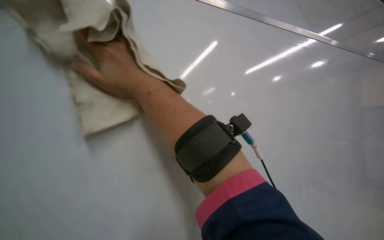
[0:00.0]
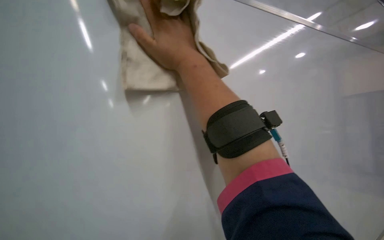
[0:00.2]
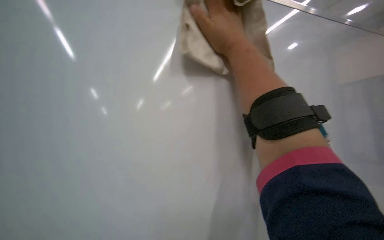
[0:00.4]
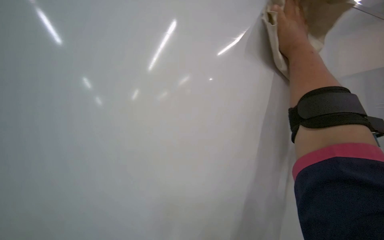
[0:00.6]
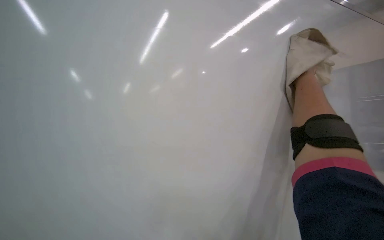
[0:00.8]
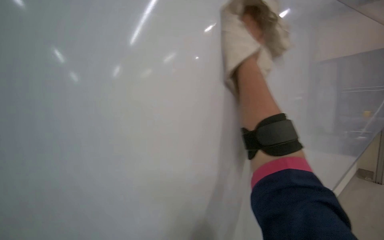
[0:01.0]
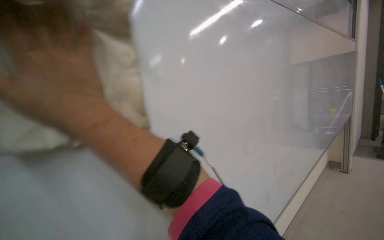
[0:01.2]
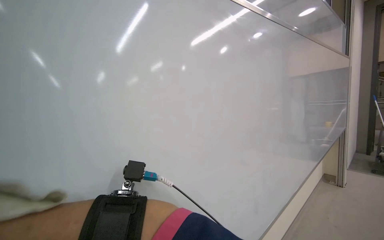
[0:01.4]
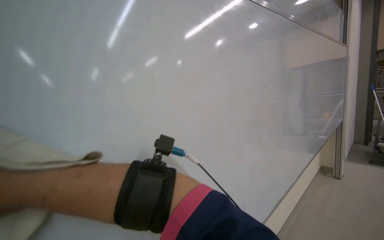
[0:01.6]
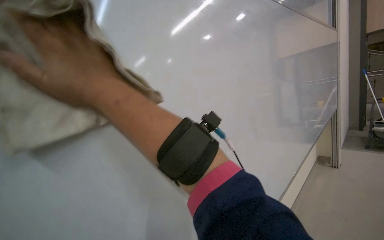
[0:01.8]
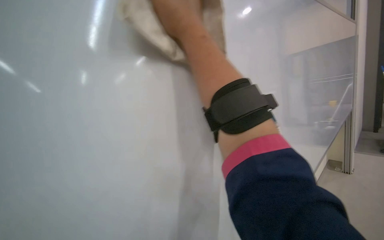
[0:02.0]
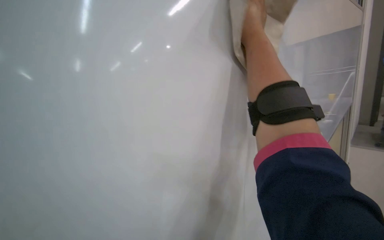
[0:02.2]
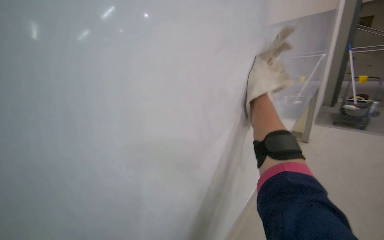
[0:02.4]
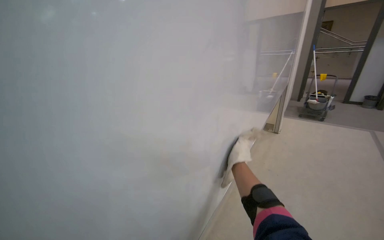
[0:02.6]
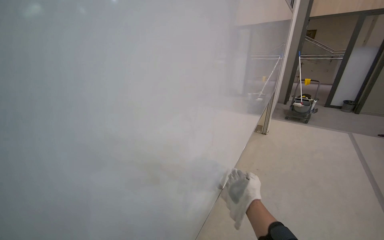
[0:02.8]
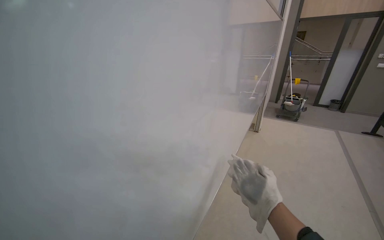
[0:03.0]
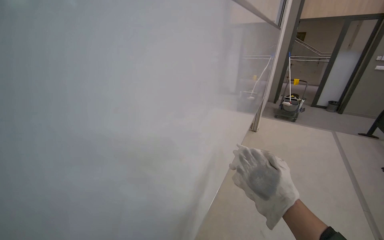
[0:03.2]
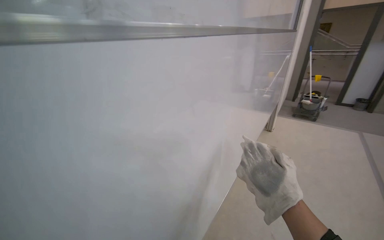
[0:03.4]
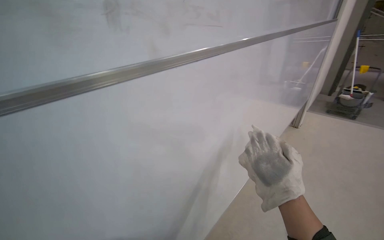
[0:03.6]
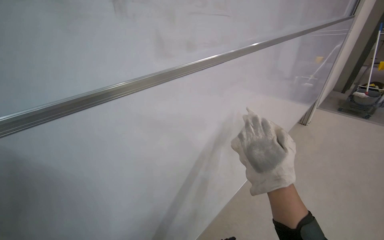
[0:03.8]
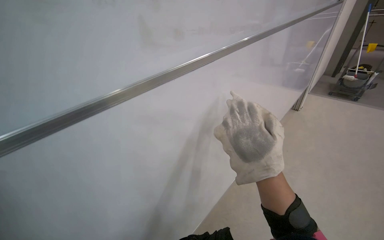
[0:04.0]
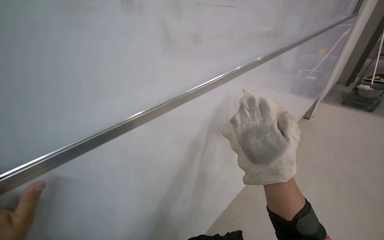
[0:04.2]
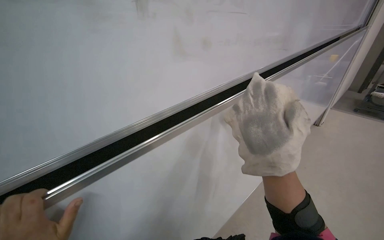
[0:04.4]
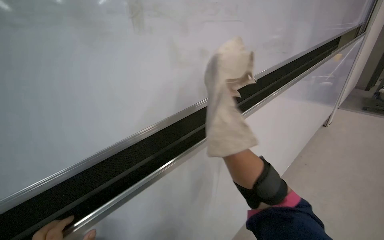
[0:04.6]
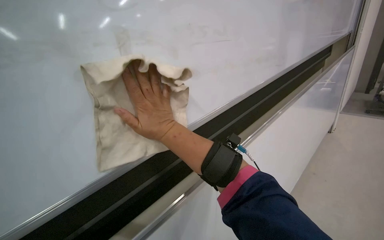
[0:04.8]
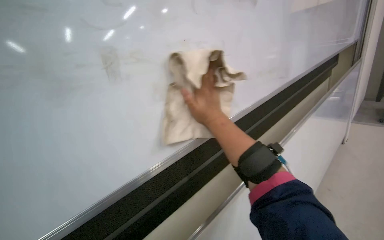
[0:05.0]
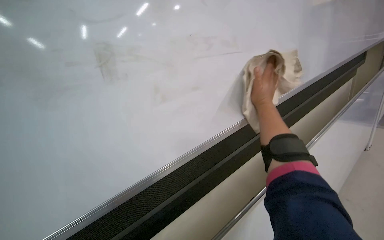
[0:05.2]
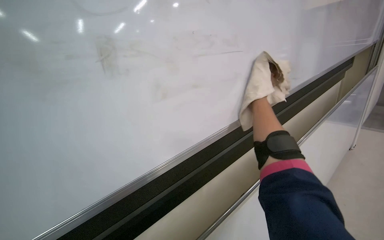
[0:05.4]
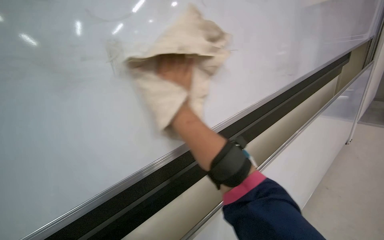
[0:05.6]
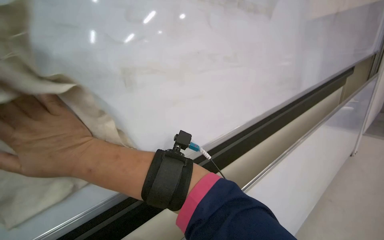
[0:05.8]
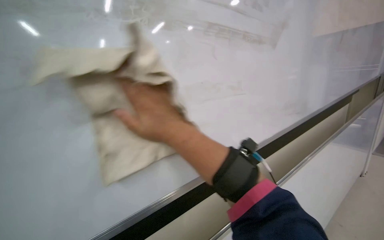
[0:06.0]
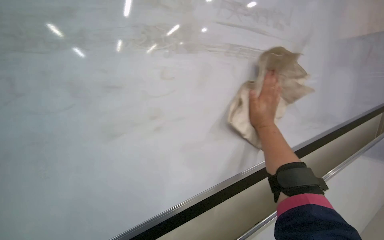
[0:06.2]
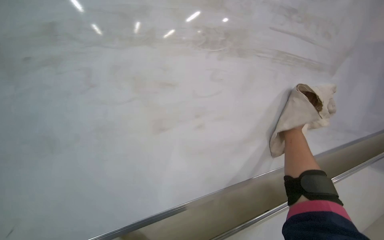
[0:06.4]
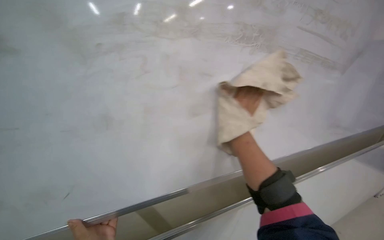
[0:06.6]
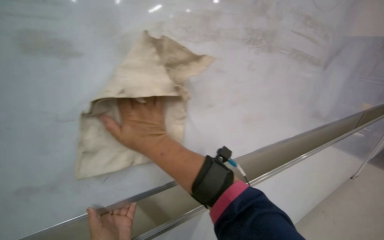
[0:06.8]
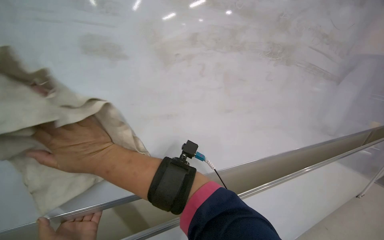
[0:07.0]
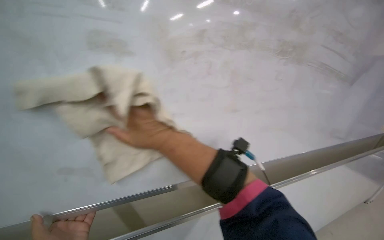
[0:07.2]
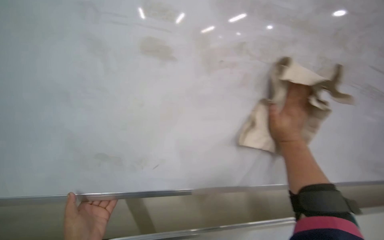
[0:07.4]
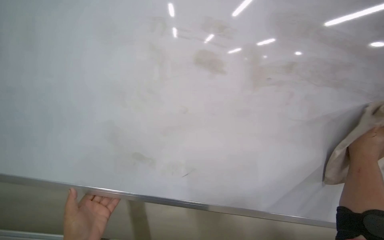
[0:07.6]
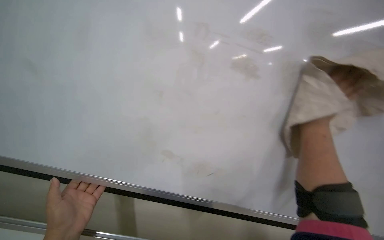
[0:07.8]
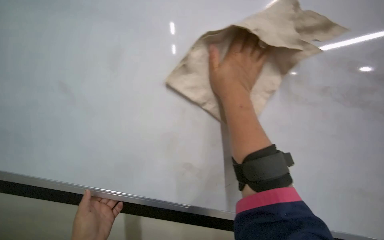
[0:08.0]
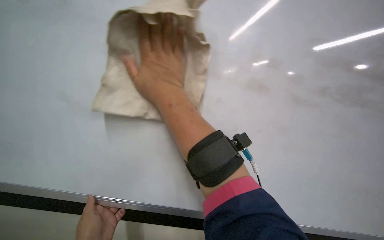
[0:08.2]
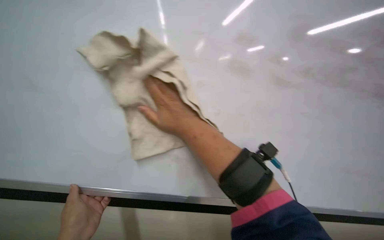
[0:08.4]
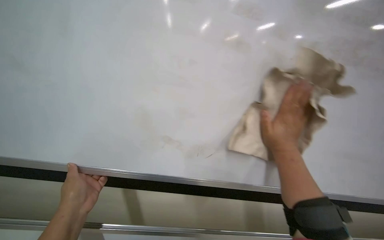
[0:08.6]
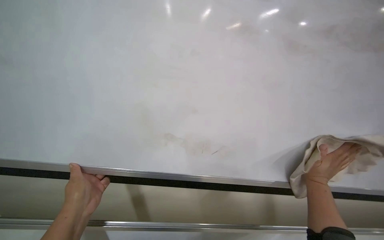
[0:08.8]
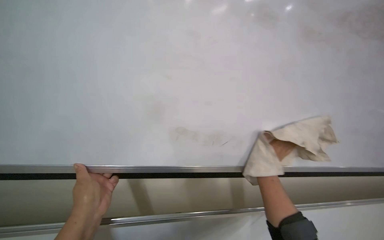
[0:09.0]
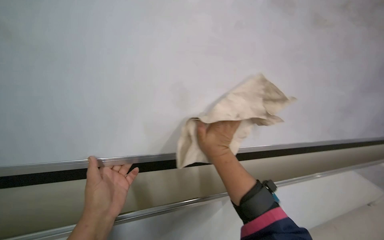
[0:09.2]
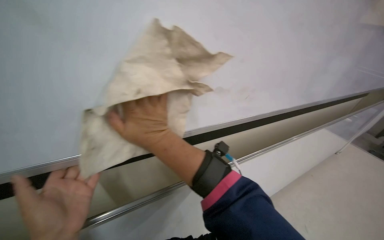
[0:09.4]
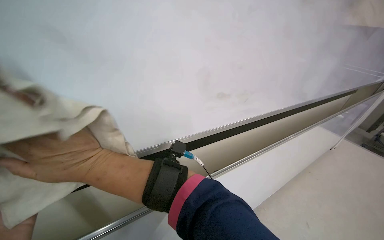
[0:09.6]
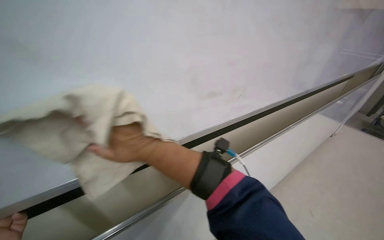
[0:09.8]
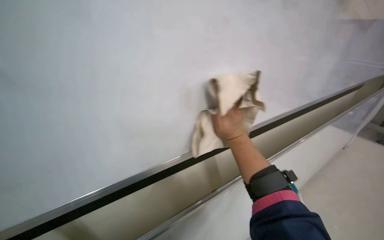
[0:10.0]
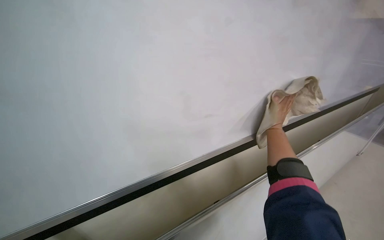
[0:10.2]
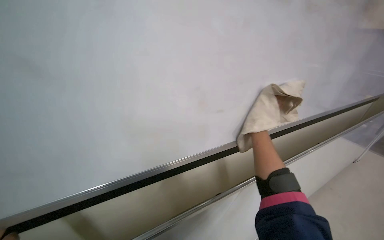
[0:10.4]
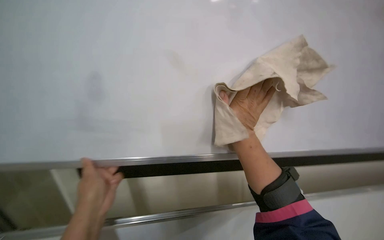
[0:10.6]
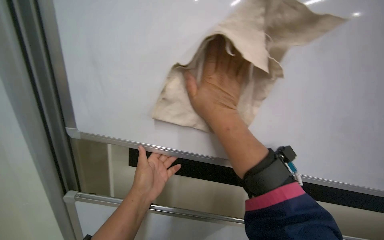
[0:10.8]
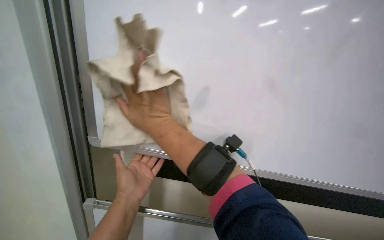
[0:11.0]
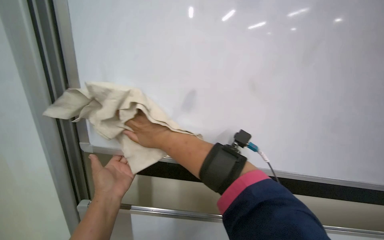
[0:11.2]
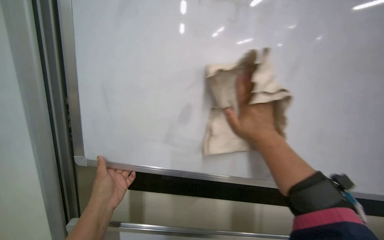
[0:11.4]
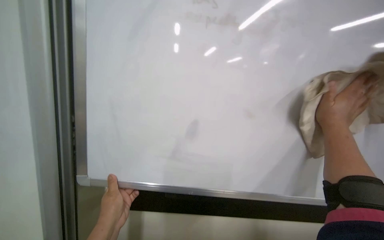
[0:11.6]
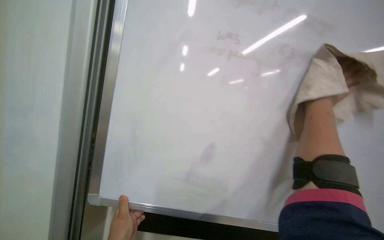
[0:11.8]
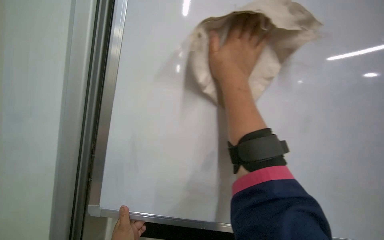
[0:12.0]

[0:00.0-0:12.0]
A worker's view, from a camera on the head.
Job: wiping surfaces.
The whole recording: Cleaning whiteboard. The worker prepares cleaning supplies and wipes the whiteboard with a cloth and cleaner.
0:00.0 to 0:01.6: The wearer's head swings approximately 40 degrees to the left.
0:01.6 to 0:03.0: The view swings about 20 degrees to the right. The view tips downward by approximately 15 degrees.
0:03.0 to 0:04.4: The view swings some 20 degrees to the left. The right hand is displaced nearer to the camera by roughly 10 cm.
0:04.4 to 0:06.0: The view tips upward by some 15 degrees.
0:06.0 to 0:07.6: The right hand goes left and right, some 60 cm each way, reversing 2 times.
0:07.6 to 0:09.0: The view pans to the left by some 20 degrees. The view tilts some 15 degrees downward. The scene rotates counterclockwise by approximately 30 degrees.
0:09.0 to 0:10.4: The right hand is displaced farther from the camera by approximately 20 cm, and goes to the left and returns, approximately 30 cm each way.
0:10.4 to 0:12.0: The right hand goes left and right, some 50 cm each way, reversing 2 times.

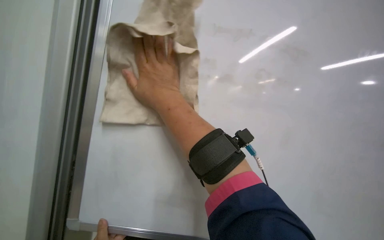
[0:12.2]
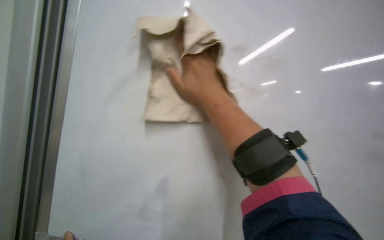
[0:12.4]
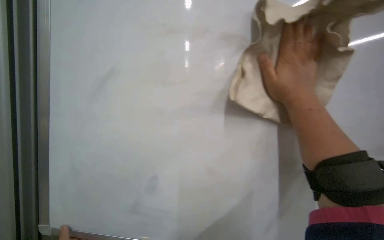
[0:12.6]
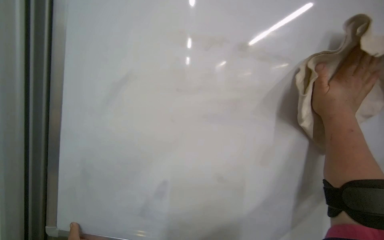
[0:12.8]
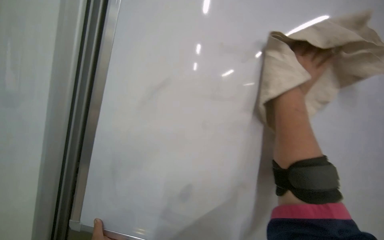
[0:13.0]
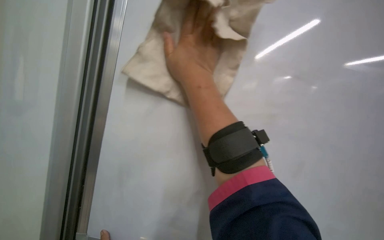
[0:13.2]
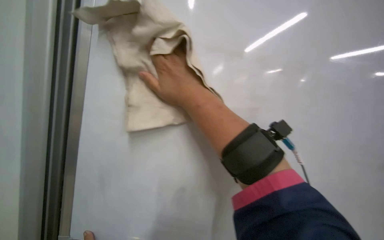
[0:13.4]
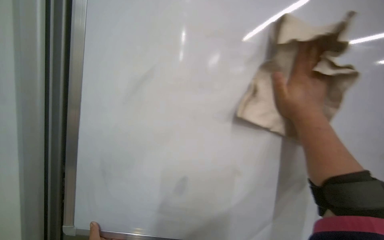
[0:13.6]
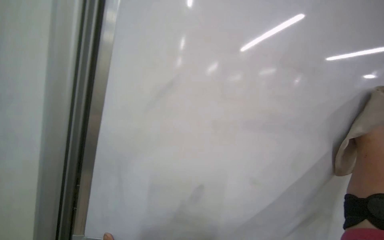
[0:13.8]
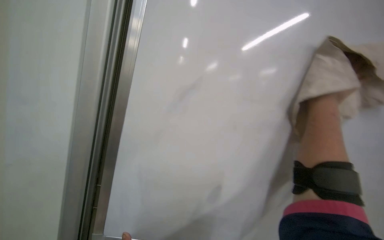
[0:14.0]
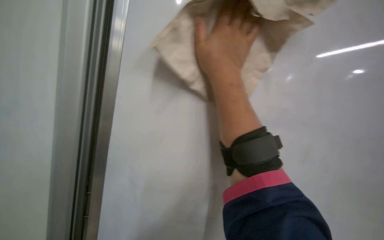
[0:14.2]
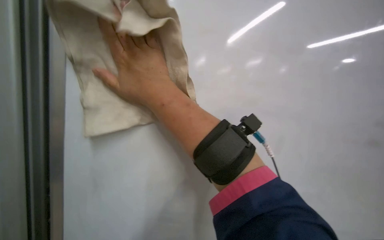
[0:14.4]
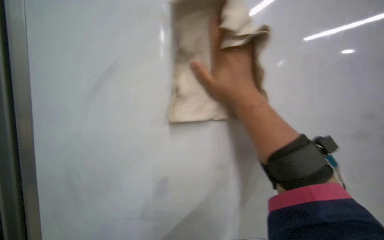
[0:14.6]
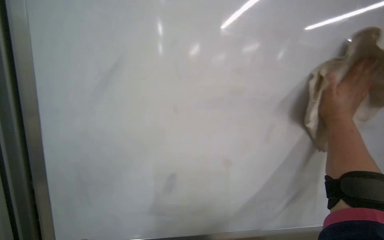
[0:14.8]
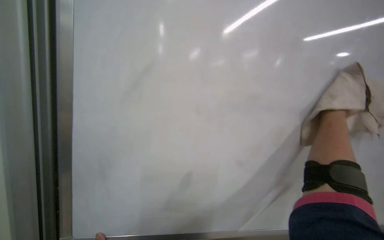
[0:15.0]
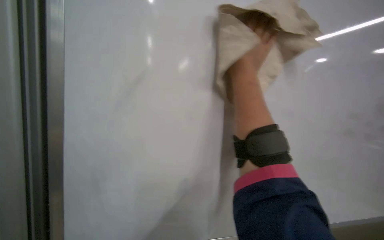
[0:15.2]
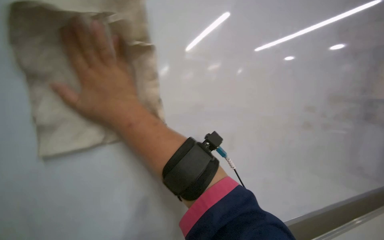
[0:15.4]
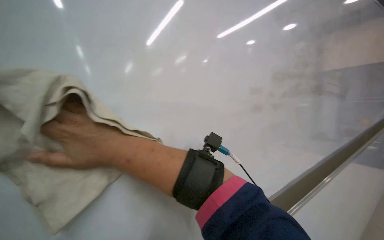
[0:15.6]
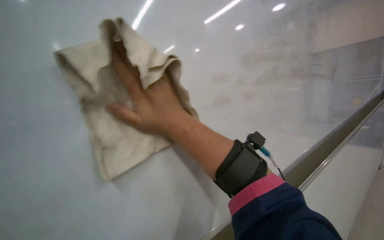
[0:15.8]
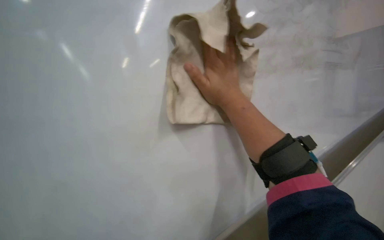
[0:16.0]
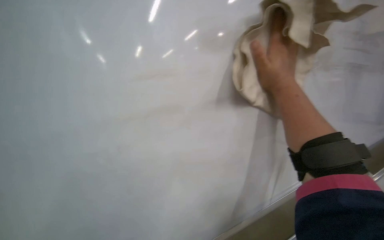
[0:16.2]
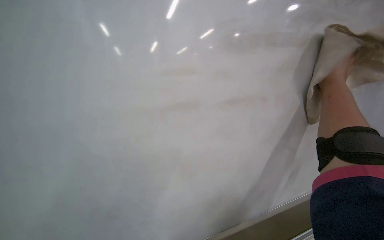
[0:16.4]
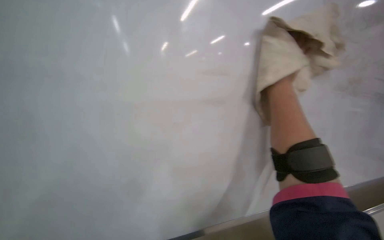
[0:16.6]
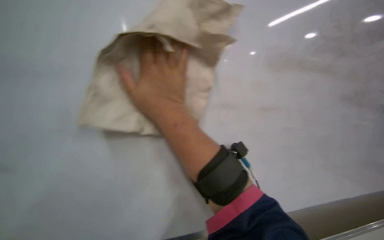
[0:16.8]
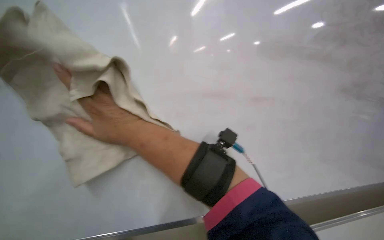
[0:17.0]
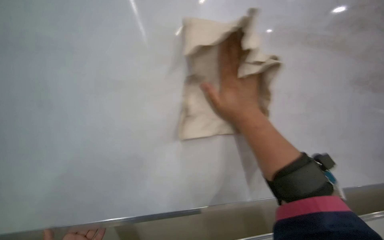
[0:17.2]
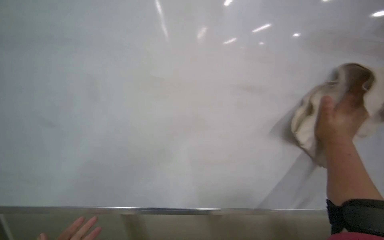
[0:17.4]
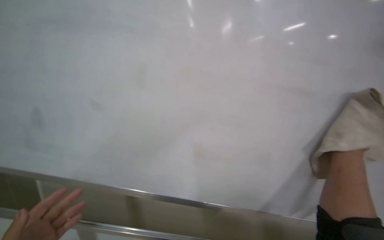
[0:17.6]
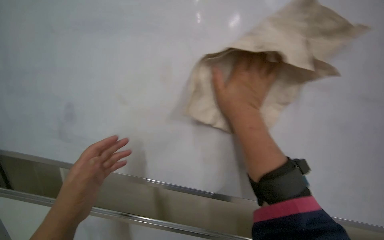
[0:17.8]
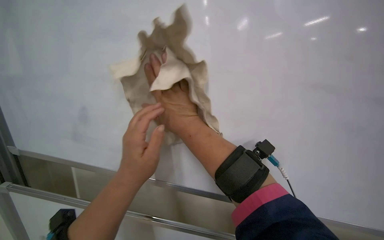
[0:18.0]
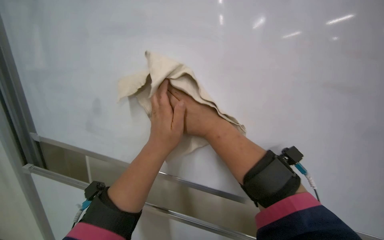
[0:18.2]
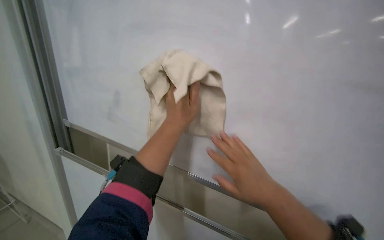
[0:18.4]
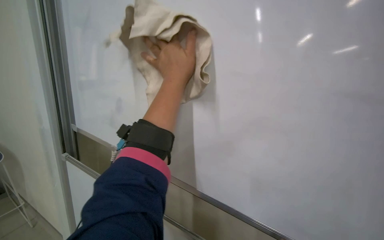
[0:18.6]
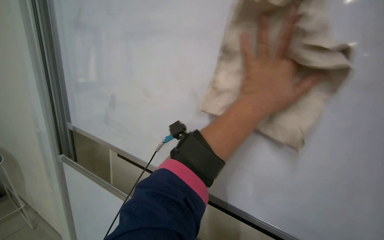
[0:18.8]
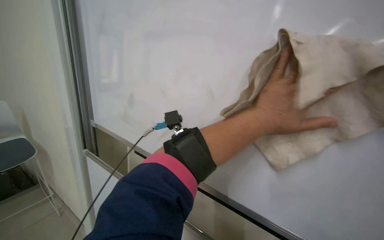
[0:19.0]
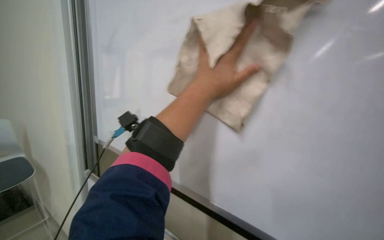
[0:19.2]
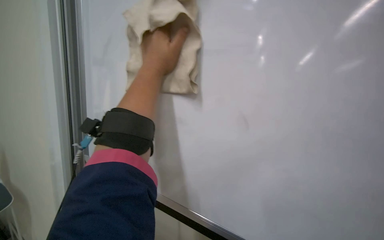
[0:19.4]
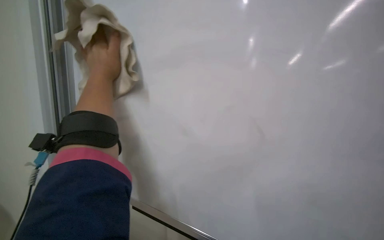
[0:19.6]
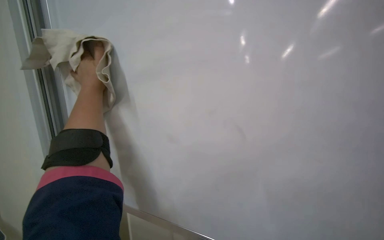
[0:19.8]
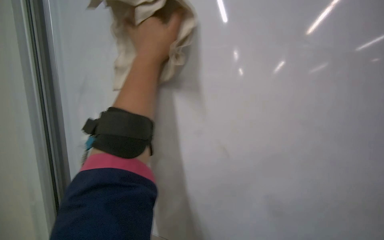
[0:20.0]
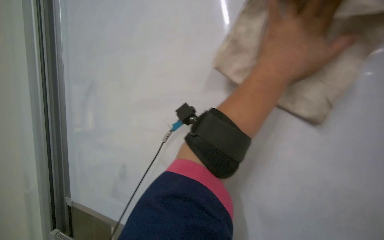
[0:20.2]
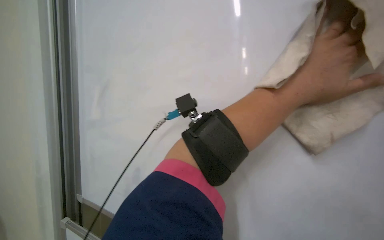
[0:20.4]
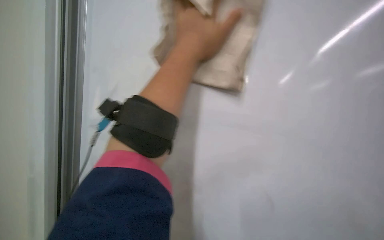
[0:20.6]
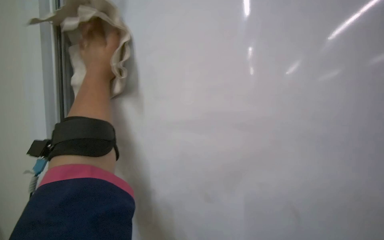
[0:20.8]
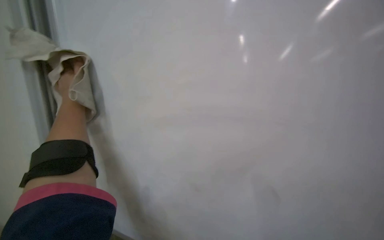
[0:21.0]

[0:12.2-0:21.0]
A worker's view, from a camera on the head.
Job: wiping surfaces.
The whole recording: Cleaning whiteboard. The worker prepares cleaning supplies and wipes the whiteboard with a cloth and cleaner.
0:12.2 to 0:13.6: The right hand moves left and right over approximately 40 cm, changing direction 2 times.
0:13.6 to 0:15.2: The camera sweeps to the left, by about 35 degrees.
0:15.2 to 0:16.6: The head rotates some 35 degrees to the left.
0:16.6 to 0:18.0: The wearer looks approximately 15 degrees further downward.
0:18.0 to 0:19.6: The view swings about 20 degrees to the left.
